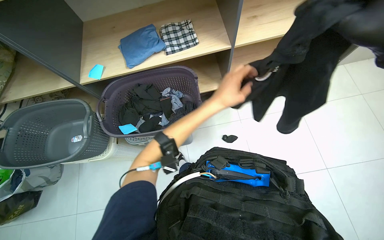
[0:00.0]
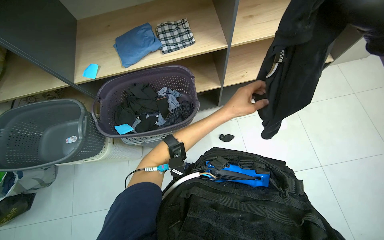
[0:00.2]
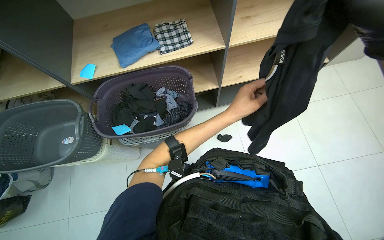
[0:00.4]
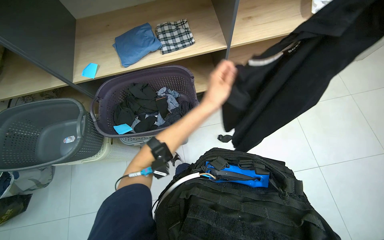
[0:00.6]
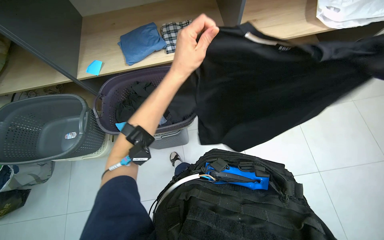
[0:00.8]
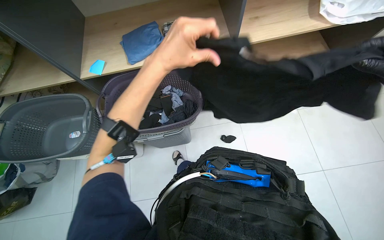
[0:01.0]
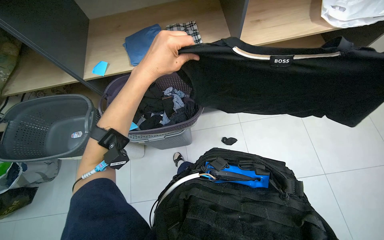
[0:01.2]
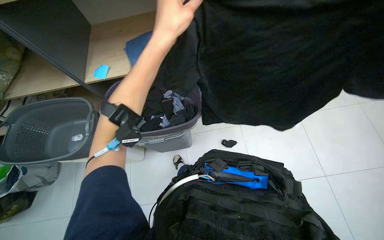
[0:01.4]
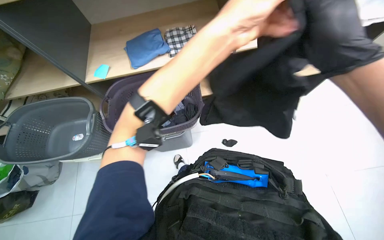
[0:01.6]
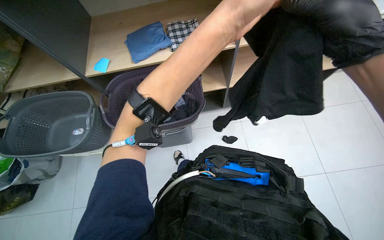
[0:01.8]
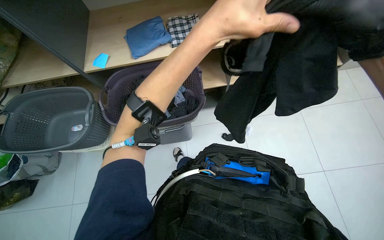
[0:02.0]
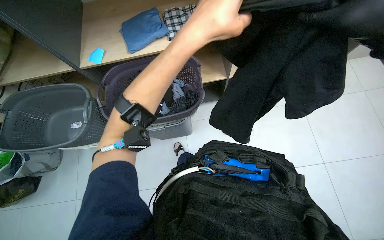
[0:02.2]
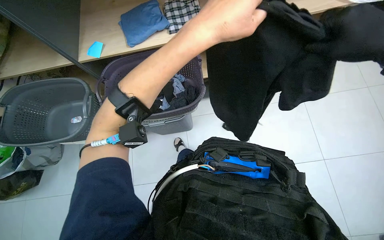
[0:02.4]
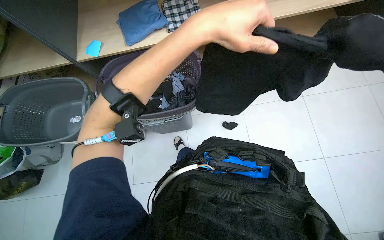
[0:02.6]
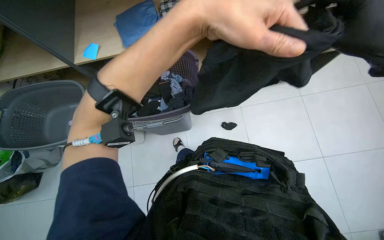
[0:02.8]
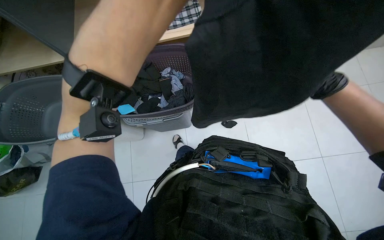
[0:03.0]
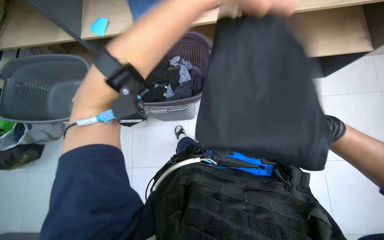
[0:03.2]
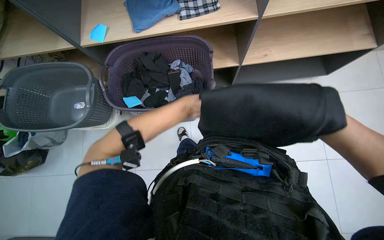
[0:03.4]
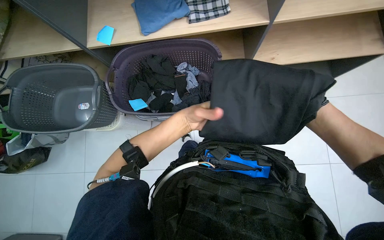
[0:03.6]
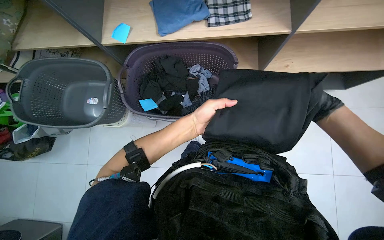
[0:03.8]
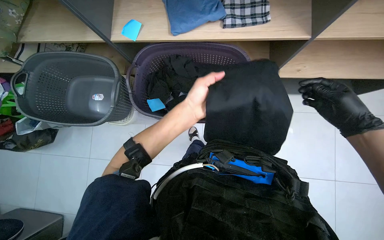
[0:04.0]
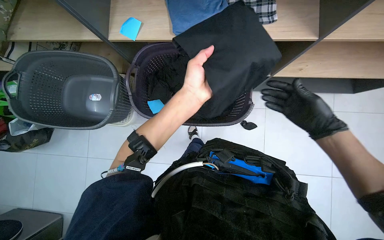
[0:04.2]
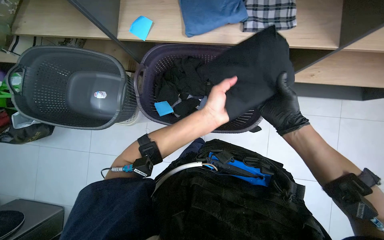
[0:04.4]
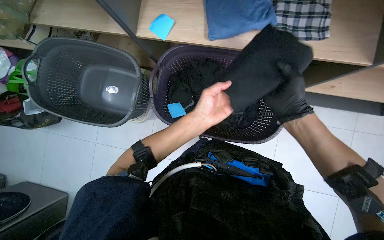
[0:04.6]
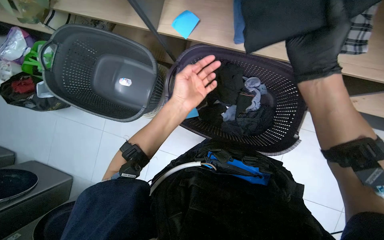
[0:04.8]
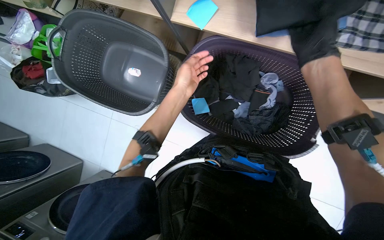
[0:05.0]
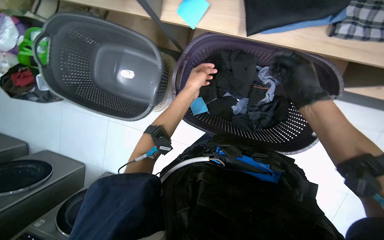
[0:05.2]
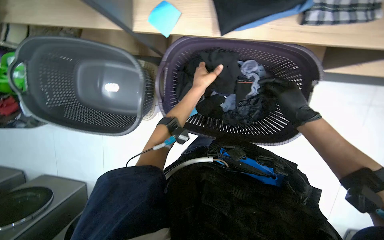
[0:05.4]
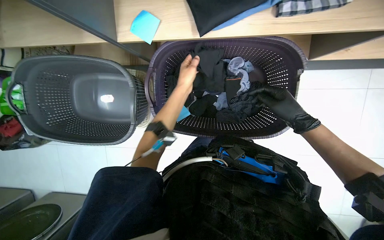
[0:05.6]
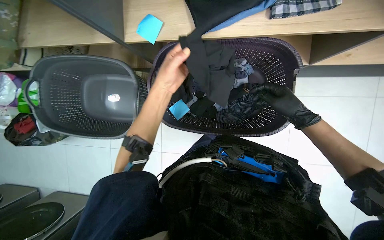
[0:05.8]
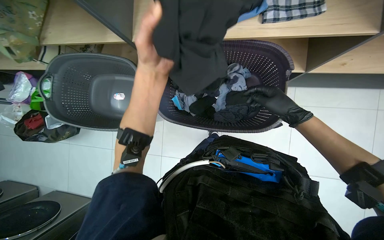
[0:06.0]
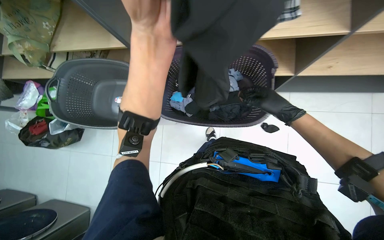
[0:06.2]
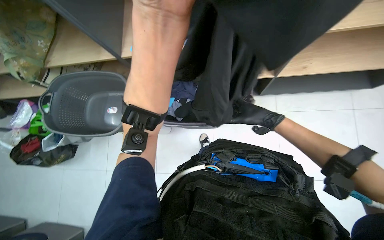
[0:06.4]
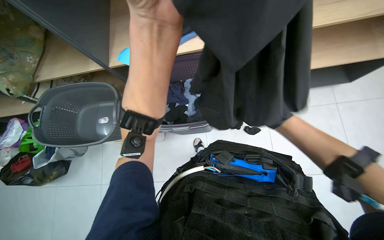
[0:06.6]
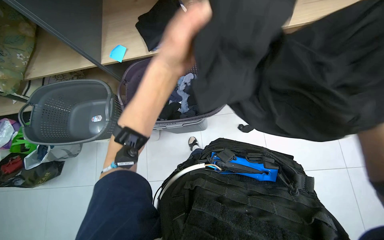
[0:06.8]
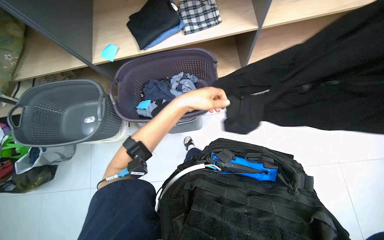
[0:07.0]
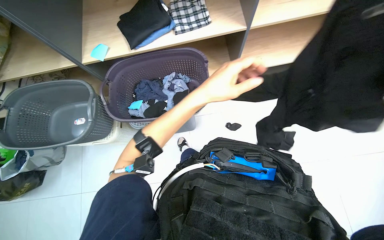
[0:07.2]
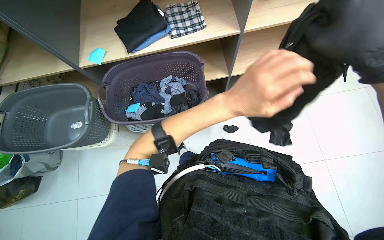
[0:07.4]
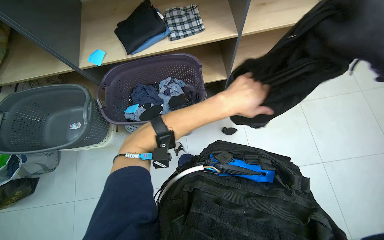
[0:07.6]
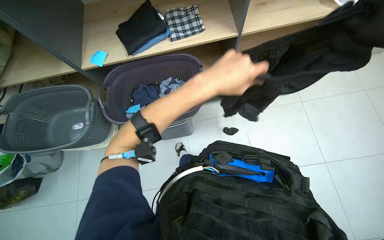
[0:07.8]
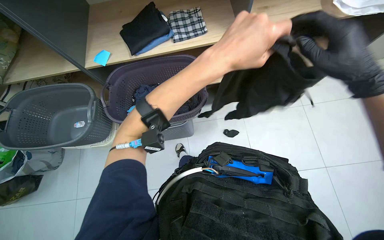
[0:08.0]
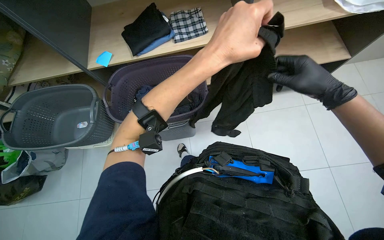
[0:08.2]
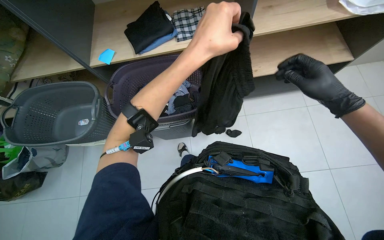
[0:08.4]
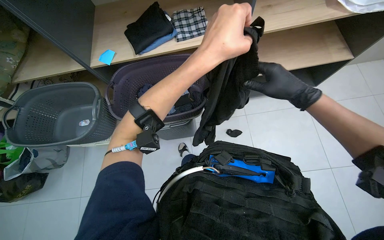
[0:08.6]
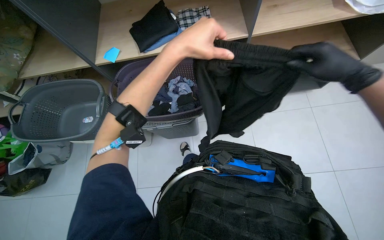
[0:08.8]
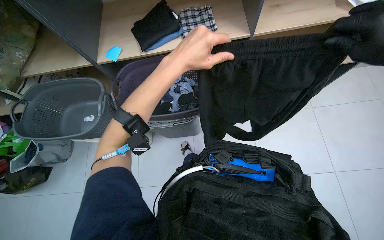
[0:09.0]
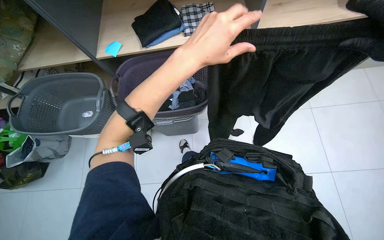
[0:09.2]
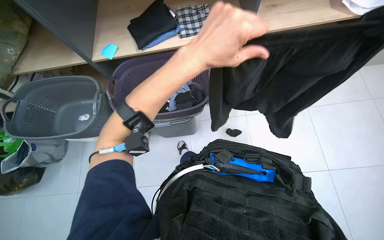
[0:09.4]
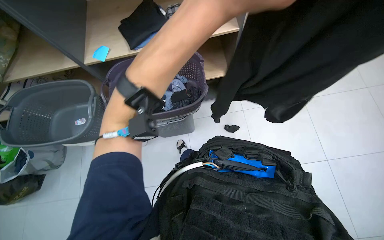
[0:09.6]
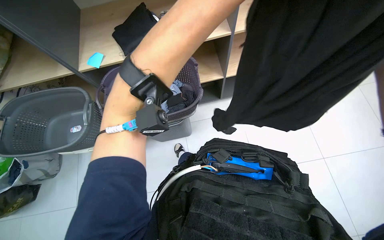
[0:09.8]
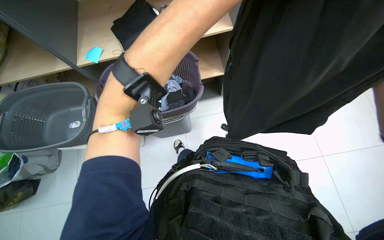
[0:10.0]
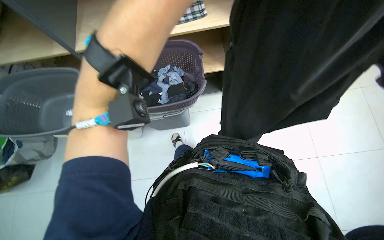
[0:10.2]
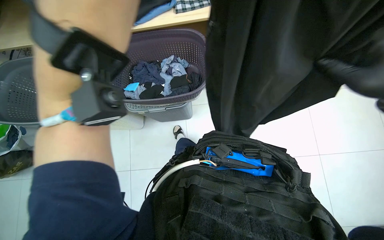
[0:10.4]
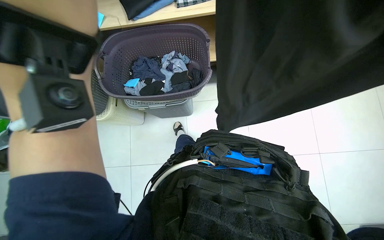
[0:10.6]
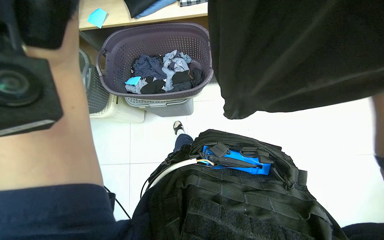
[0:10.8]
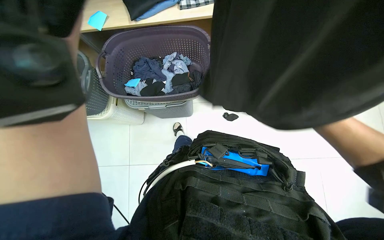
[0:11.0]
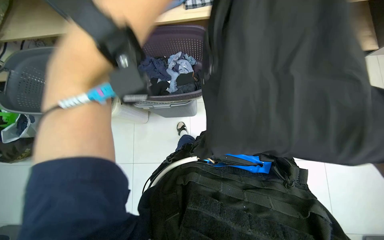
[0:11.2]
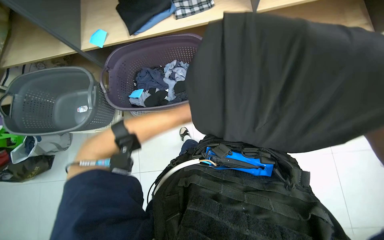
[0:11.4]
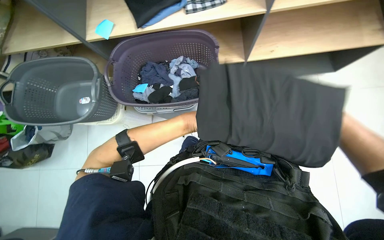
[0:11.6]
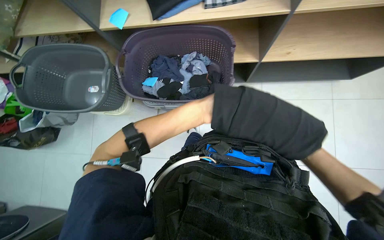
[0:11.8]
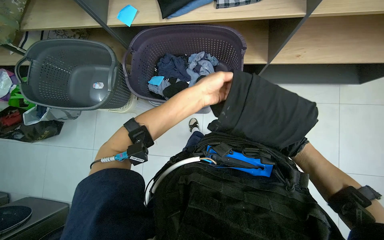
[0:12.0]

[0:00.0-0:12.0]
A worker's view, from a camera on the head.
Job: managing laundry.
The whole recording: Folding and sorting clothes. The worker folds various clothes and sorts them onto a shelf.
0:00.0 to 0:01.6: The left hand goes some 25 cm nearer to the camera and up the picture, and travels to the left and back again, about 20 cm each way.
0:03.0 to 0:04.4: The left hand moves down the picture and farther from the camera, some 20 cm.
0:04.4 to 0:06.0: The right hand goes nearer to the camera and returns, some 15 cm each way, while the left hand shifts some 15 cm to the left and up the picture, and travels farther from the camera and back again, approximately 20 cm each way.
0:06.0 to 0:07.6: The view tips upward by approximately 15 degrees. The left hand goes roughly 35 cm to the right.
0:07.6 to 0:09.0: The left hand shifts about 15 cm to the left.

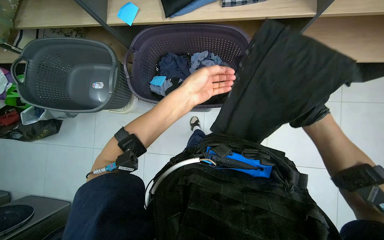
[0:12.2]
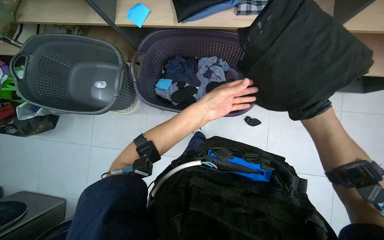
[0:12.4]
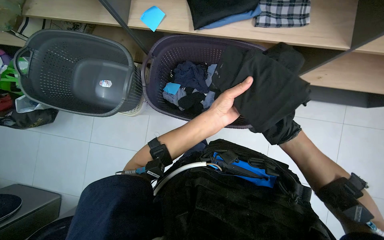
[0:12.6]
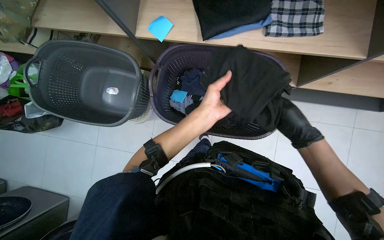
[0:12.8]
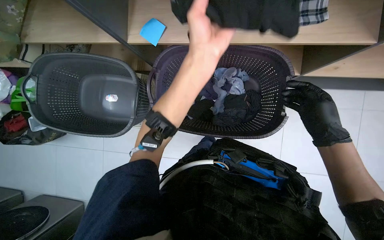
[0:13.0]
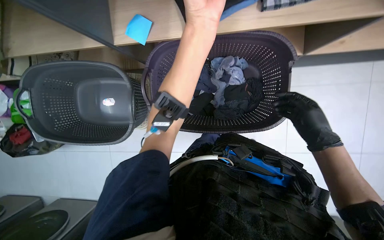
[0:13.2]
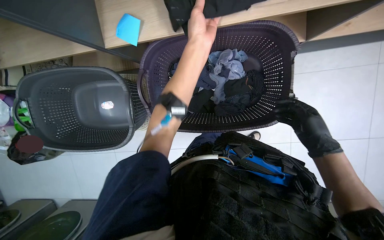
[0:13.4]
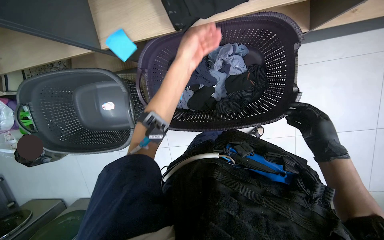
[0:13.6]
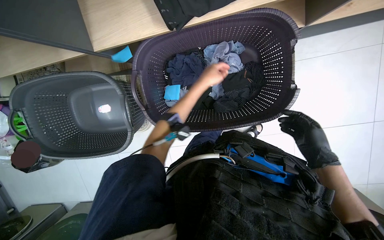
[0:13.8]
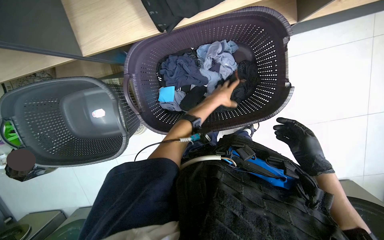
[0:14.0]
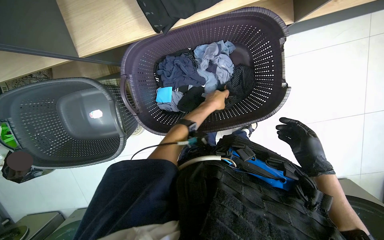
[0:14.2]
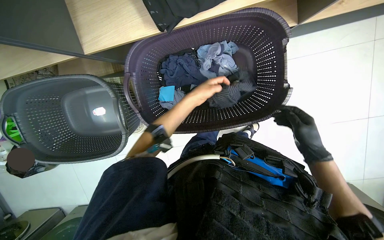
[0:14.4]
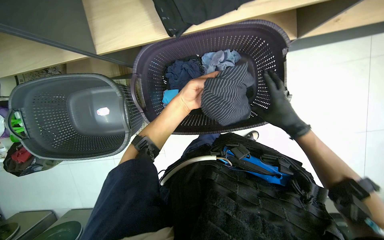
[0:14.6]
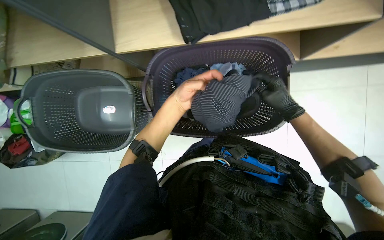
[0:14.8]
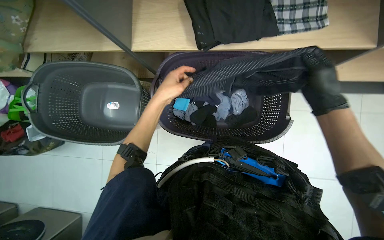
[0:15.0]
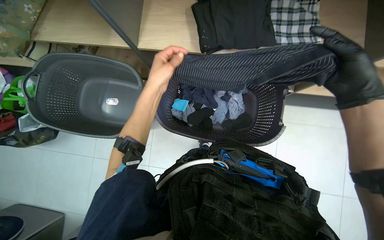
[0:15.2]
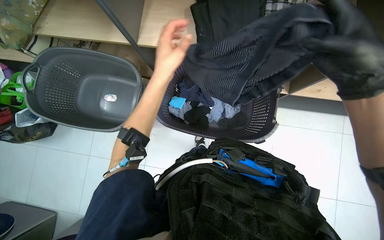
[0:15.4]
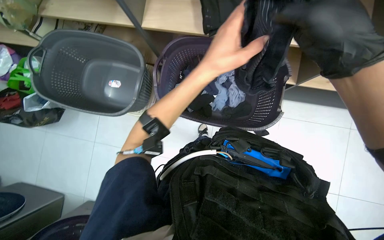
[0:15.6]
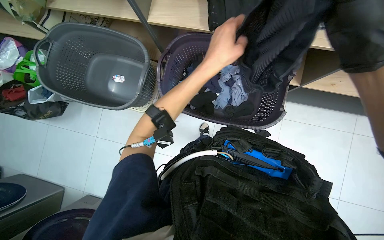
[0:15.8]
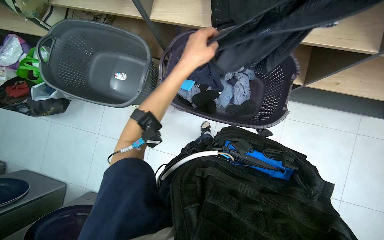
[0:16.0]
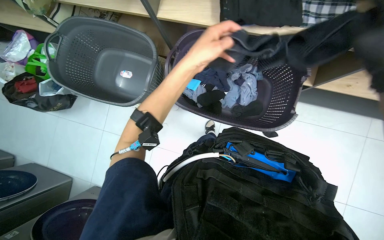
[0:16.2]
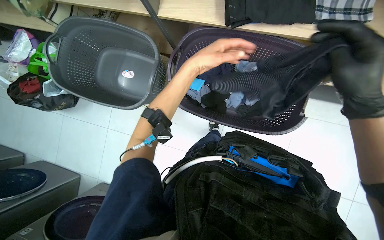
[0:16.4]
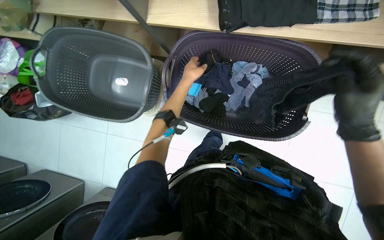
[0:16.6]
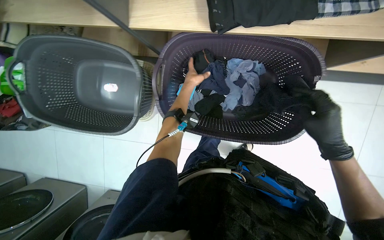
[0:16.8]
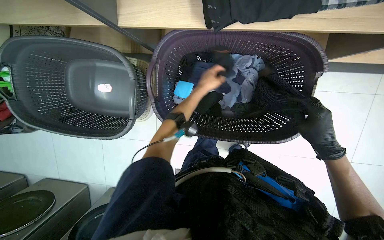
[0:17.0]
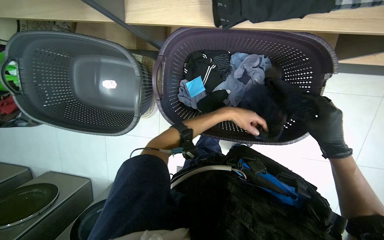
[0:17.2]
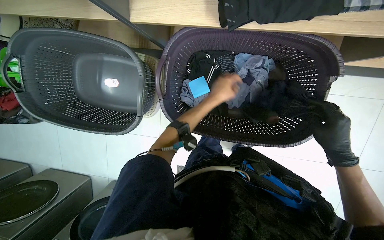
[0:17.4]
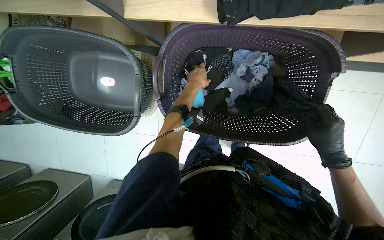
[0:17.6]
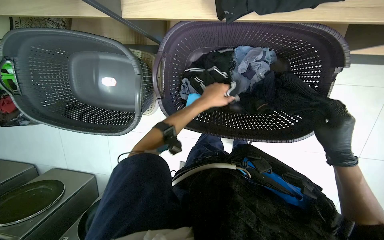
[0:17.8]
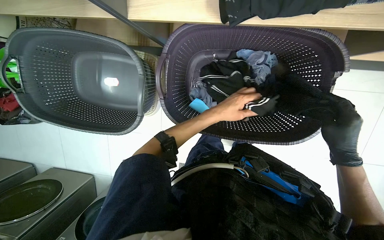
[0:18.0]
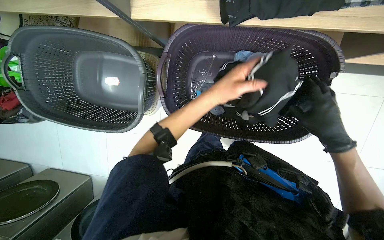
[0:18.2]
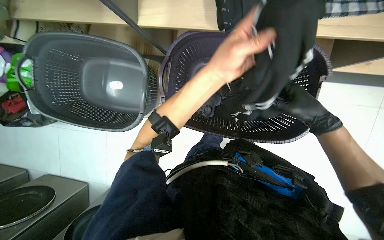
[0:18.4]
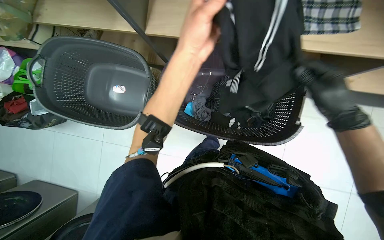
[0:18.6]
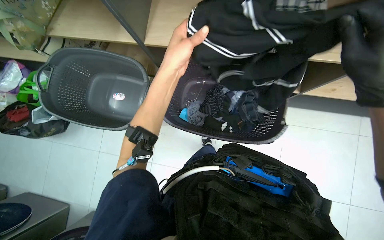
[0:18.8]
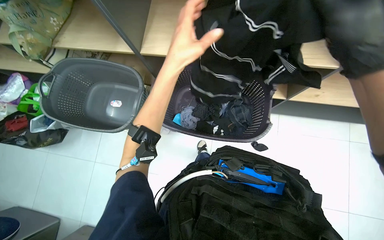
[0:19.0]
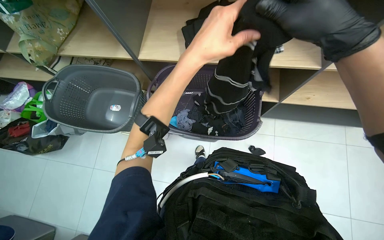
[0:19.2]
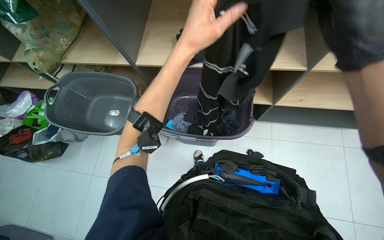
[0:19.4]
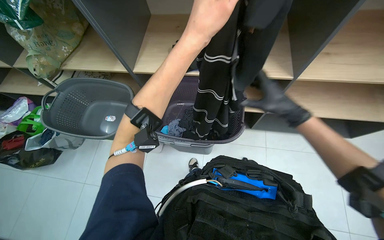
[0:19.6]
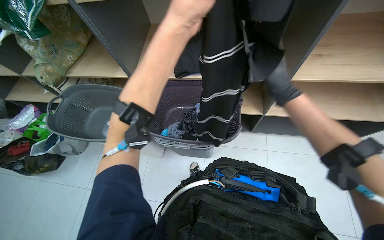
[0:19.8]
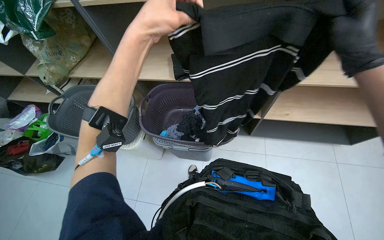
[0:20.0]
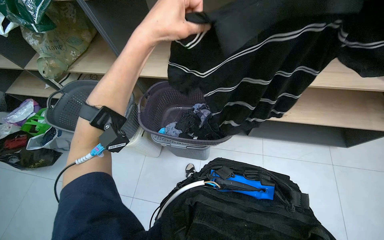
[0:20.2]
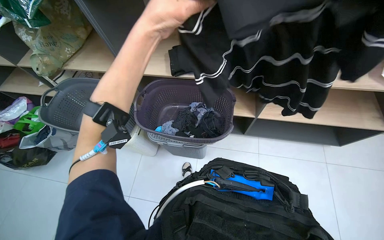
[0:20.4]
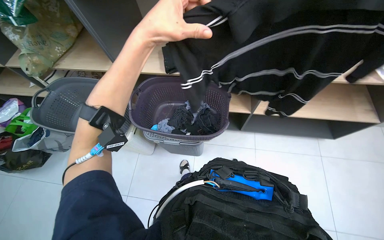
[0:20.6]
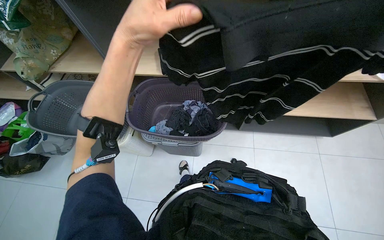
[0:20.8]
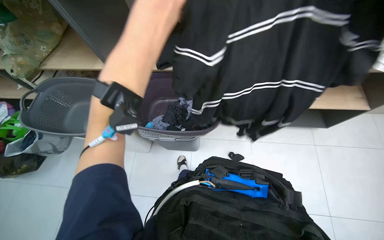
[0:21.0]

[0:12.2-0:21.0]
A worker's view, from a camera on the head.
Job: managing laundry.
The whole recording: Folding and sorting clothes. The worker folds various clothes and sorts them onto a shelf.
0:12.2 to 0:13.6: The wearer looks about 15 degrees further downward. The left hand heads up the picture and farther from the camera, covering approximately 30 cm. The right hand goes farther from the camera and returns, approximately 10 cm each way.
0:13.6 to 0:15.2: The camera pitches upward, by approximately 15 degrees. The left hand travels down the picture and to the left by some 20 cm. The right hand shifts approximately 25 cm nearer to the camera and up the picture.
0:15.2 to 0:16.6: The left hand heads farther from the camera, covering roughly 10 cm.
0:16.6 to 0:18.0: The right hand is displaced farther from the camera by about 10 cm. Meanwhile the left hand goes nearer and farther, roughly 15 cm each way, reversing 3 times.
0:18.0 to 0:19.6: The camera travels some 40 cm. The camera pitches upward, by some 35 degrees.
